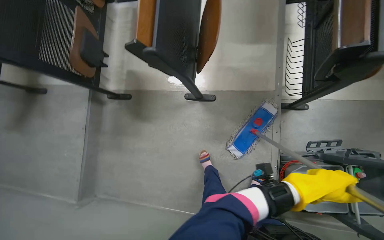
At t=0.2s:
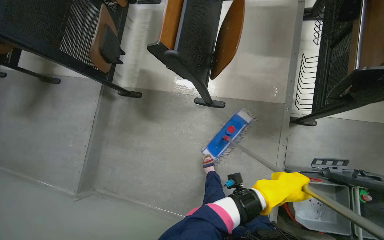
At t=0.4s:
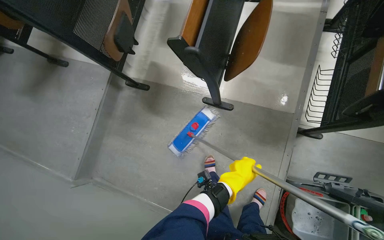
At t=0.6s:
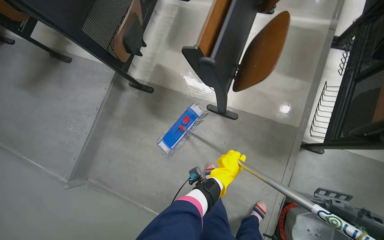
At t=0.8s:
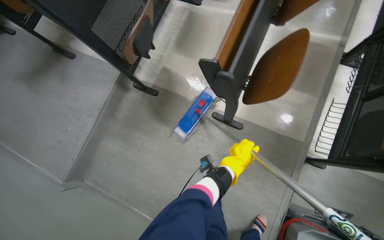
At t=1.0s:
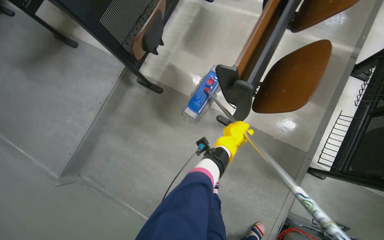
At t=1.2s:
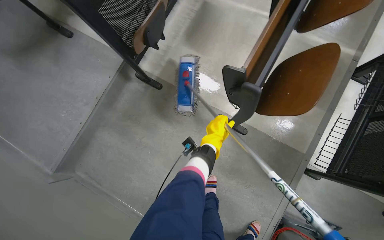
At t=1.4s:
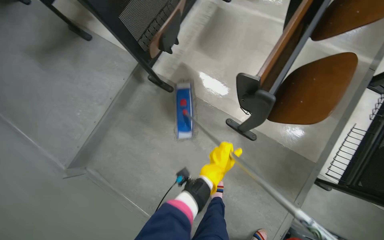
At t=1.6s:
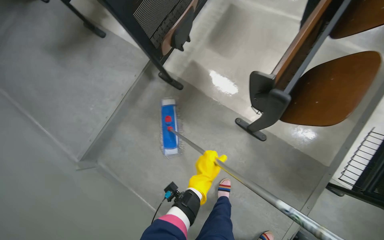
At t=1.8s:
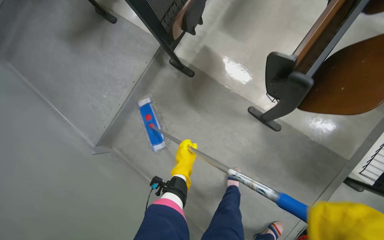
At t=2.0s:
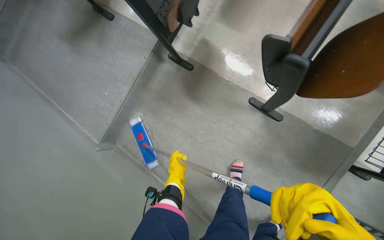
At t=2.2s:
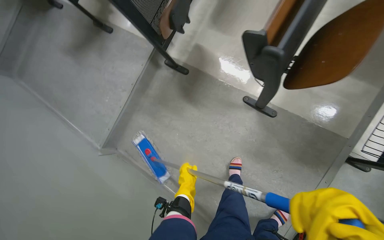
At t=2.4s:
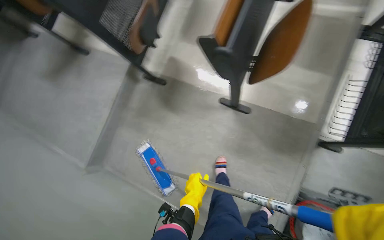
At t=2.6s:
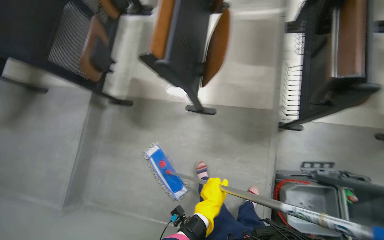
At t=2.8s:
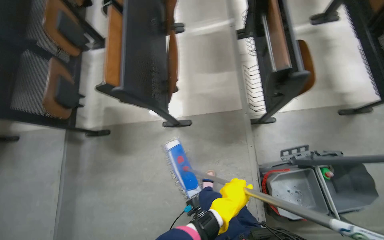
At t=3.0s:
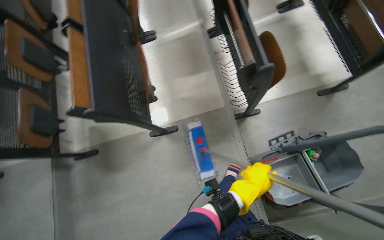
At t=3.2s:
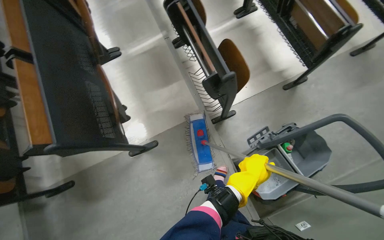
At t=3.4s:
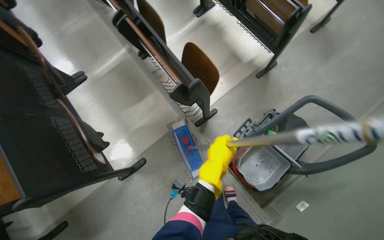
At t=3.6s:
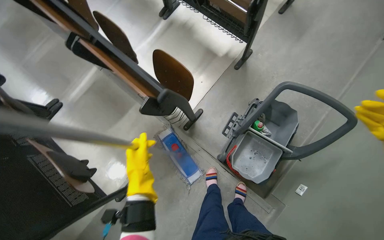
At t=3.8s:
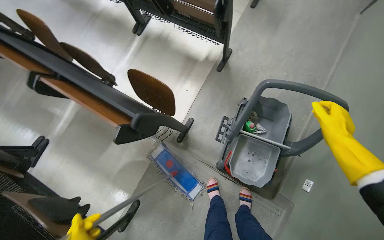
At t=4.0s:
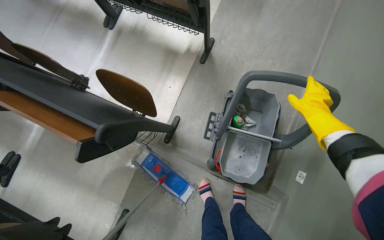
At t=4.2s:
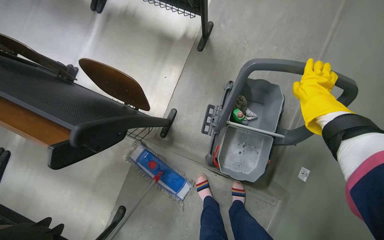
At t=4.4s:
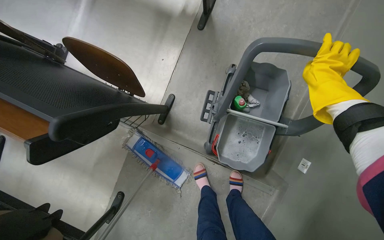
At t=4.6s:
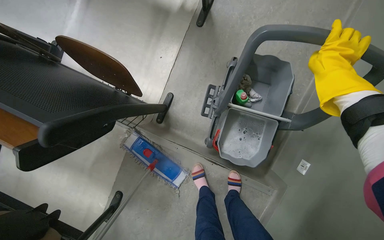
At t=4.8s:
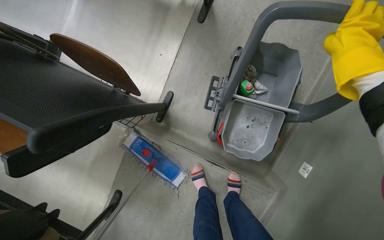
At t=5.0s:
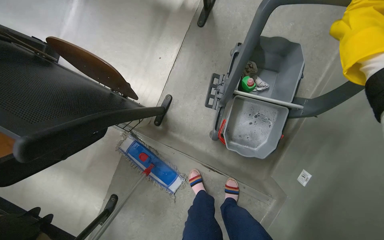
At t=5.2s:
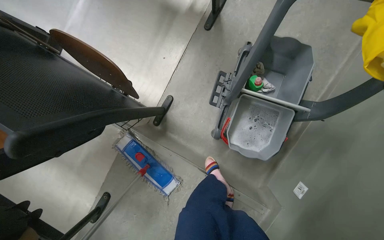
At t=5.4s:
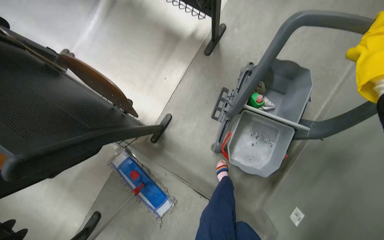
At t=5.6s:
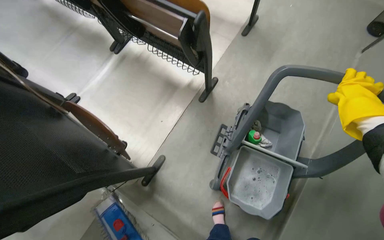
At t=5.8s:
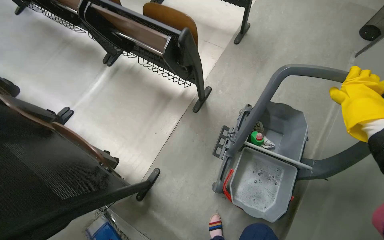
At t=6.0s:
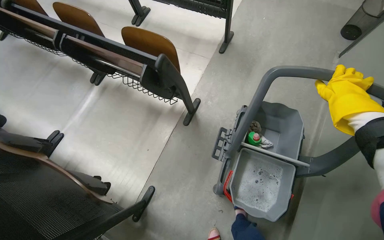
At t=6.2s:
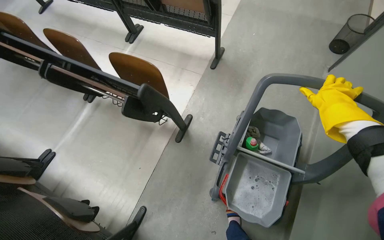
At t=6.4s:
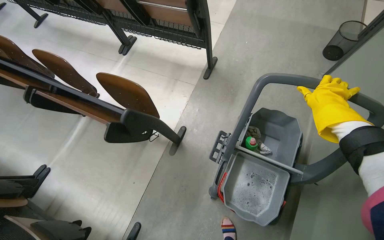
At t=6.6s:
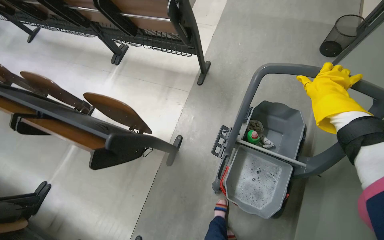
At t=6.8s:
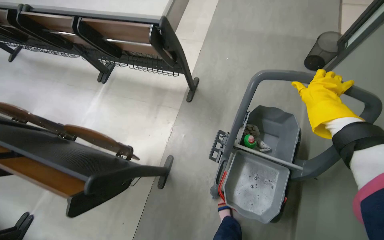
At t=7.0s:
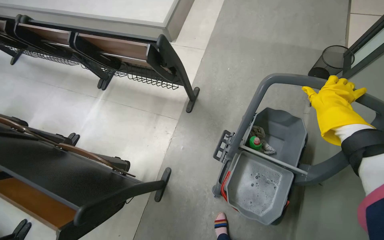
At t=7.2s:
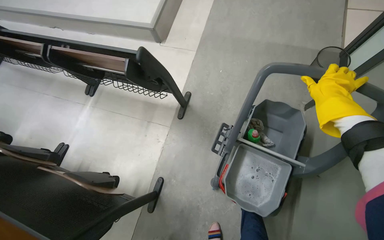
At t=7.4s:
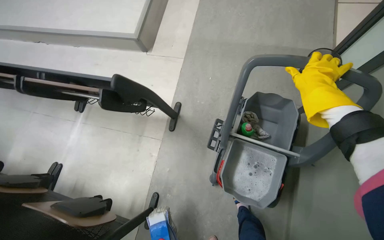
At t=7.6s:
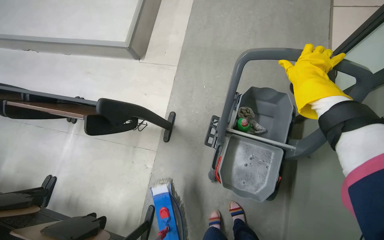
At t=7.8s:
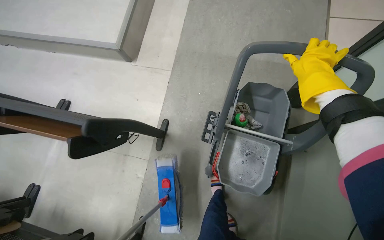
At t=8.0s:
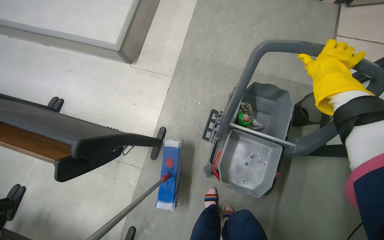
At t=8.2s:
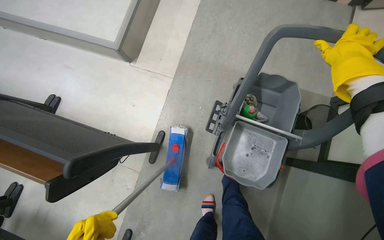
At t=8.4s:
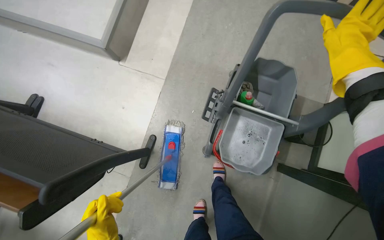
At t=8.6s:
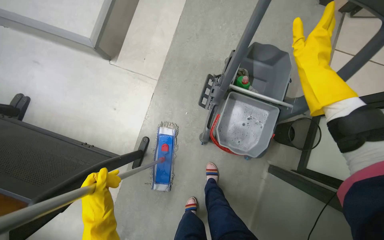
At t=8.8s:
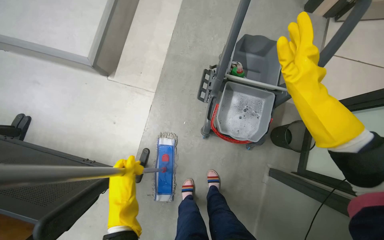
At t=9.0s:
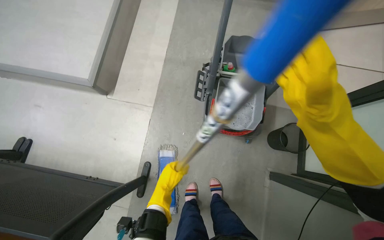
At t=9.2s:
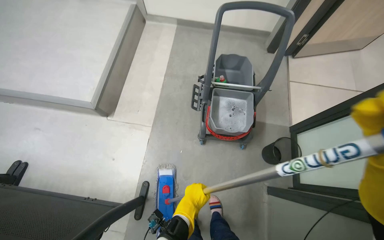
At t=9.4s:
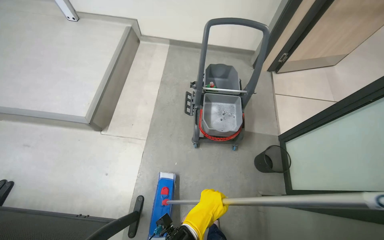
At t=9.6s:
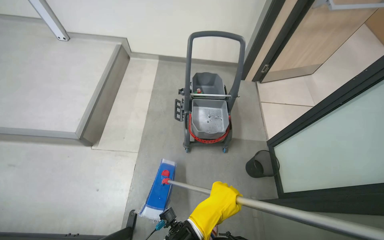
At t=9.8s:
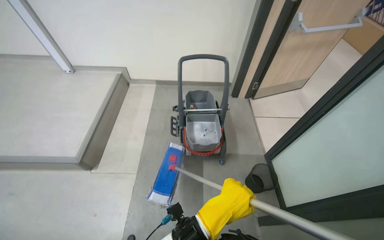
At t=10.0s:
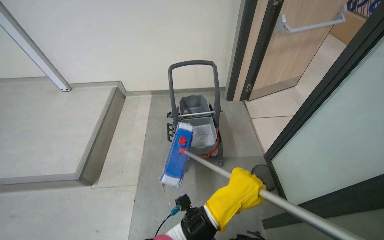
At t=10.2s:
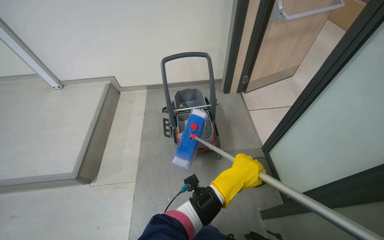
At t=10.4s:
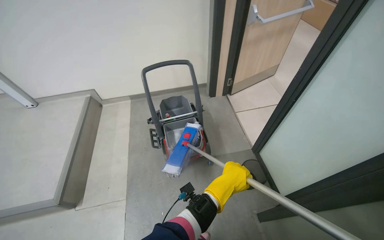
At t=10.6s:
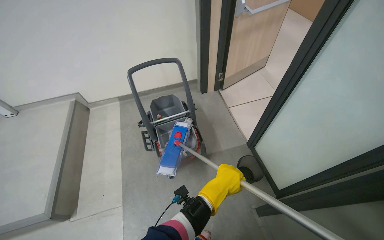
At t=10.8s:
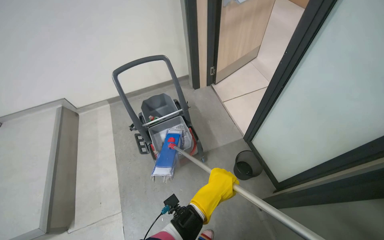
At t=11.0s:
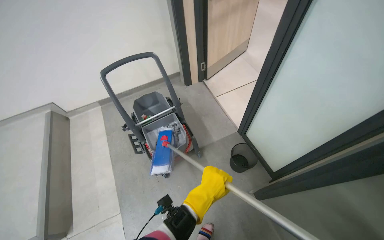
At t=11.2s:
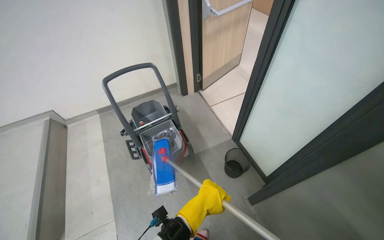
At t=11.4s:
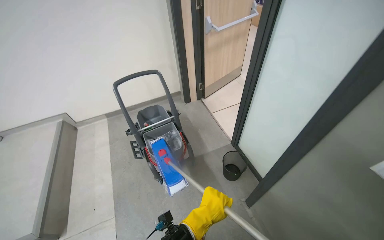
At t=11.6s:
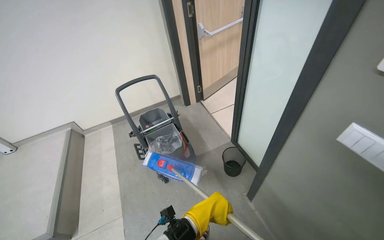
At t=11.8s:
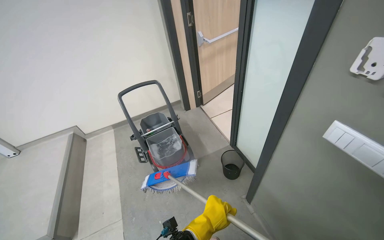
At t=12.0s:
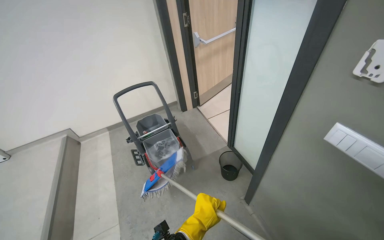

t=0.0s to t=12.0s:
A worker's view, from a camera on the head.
Job: mopping floor.
The whole recording: Mopping lecture hall floor. The worker mops the floor of the lecture hall, moving between rows of seats.
t=0.0s to t=1.6s: The wearer moves about 50 cm. Everything in view rotates approximately 30 degrees clockwise.
t=1.6s to t=3.0s: The head travels about 60 cm. The scene turns about 50 degrees counterclockwise in the picture.
t=3.0s to t=4.4s: The wearer moves roughly 60 cm. The head rotates about 50 degrees to the right.
t=4.4s to t=6.0s: The camera pitches upward, by roughly 25 degrees.
t=6.0s to t=7.6s: The scene turns about 25 degrees counterclockwise in the picture. The right hand moves up the picture, some 15 cm.
t=9.0s to t=10.4s: The wearer moves roughly 90 cm. The camera pitches upward, by about 30 degrees.
t=10.4s to t=12.0s: The left hand travels nearer to the camera and down the picture by roughly 30 cm.

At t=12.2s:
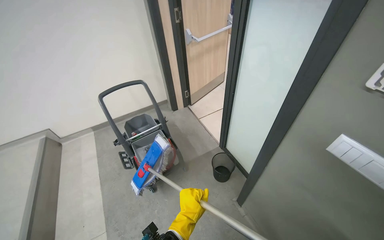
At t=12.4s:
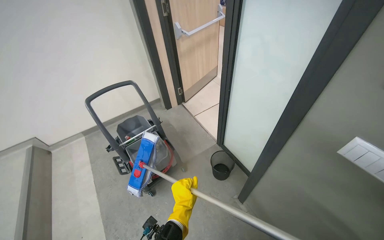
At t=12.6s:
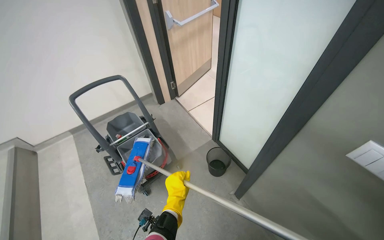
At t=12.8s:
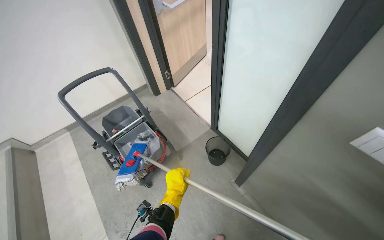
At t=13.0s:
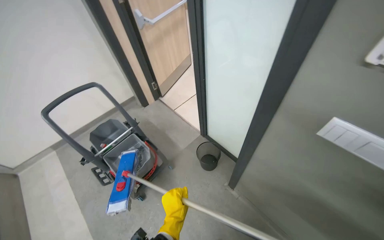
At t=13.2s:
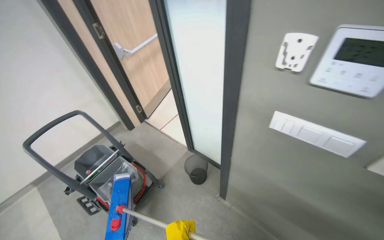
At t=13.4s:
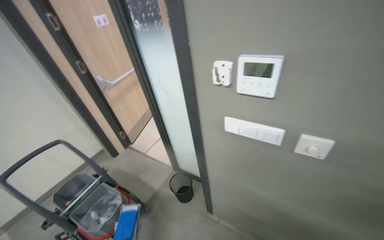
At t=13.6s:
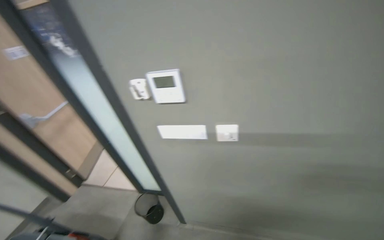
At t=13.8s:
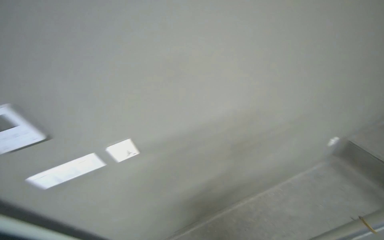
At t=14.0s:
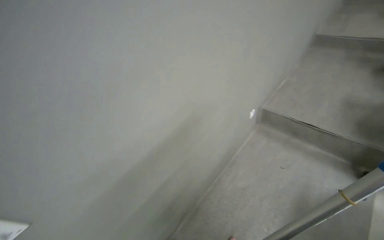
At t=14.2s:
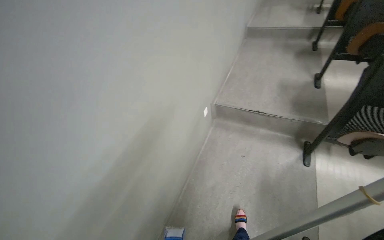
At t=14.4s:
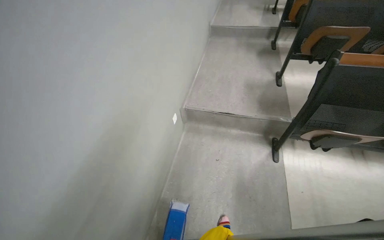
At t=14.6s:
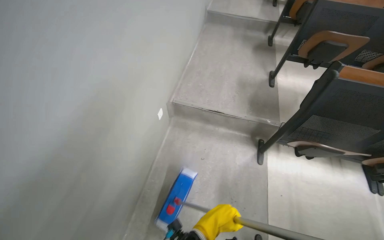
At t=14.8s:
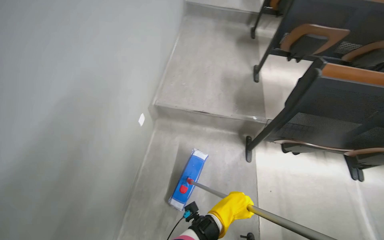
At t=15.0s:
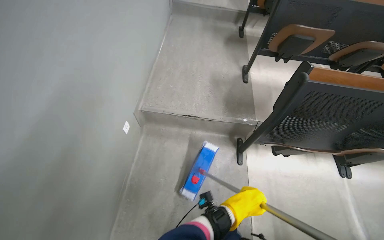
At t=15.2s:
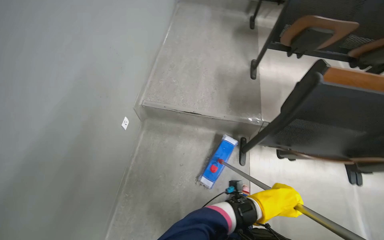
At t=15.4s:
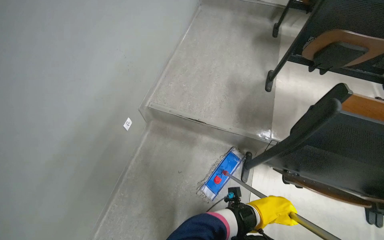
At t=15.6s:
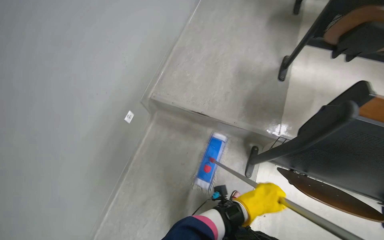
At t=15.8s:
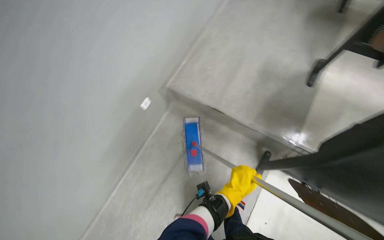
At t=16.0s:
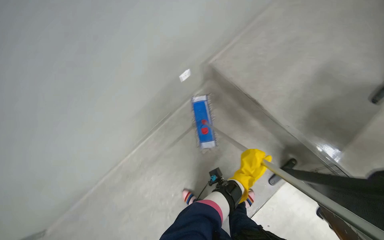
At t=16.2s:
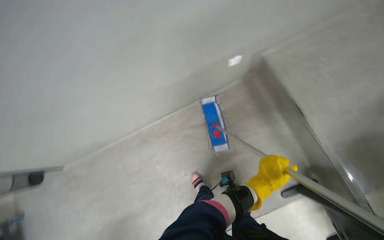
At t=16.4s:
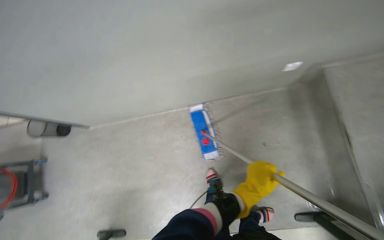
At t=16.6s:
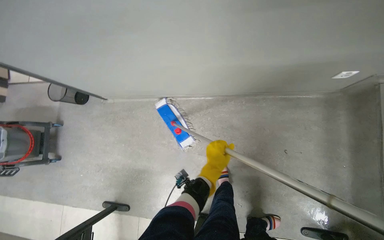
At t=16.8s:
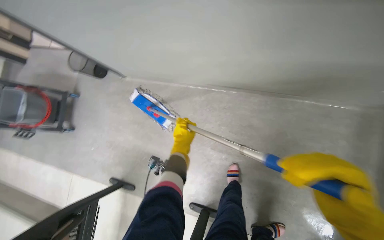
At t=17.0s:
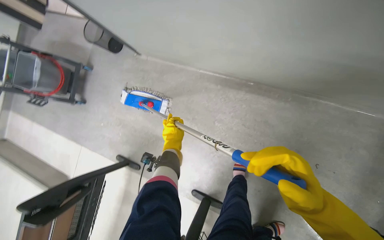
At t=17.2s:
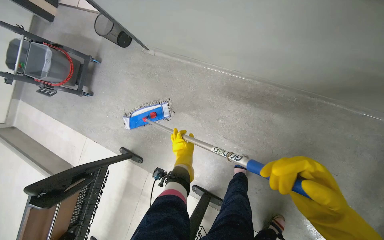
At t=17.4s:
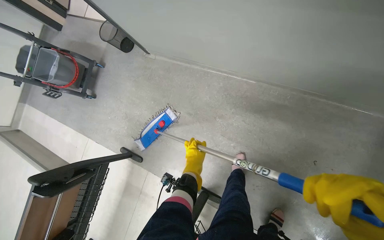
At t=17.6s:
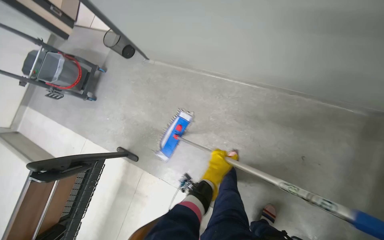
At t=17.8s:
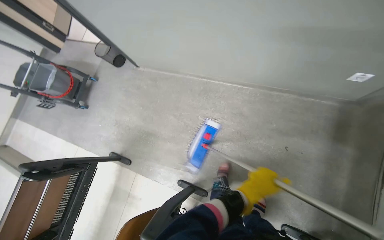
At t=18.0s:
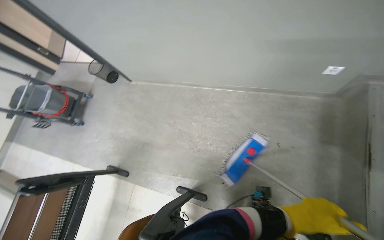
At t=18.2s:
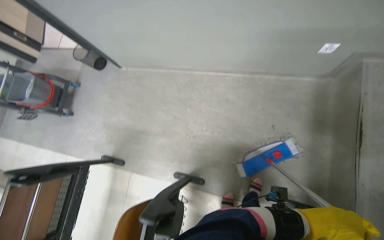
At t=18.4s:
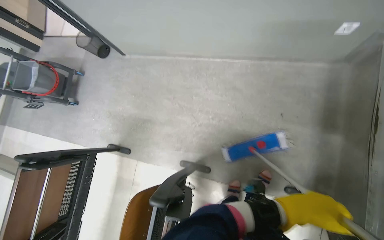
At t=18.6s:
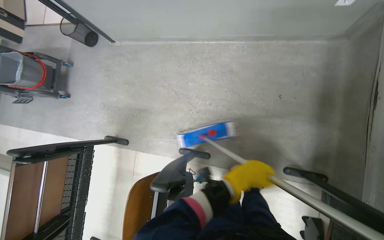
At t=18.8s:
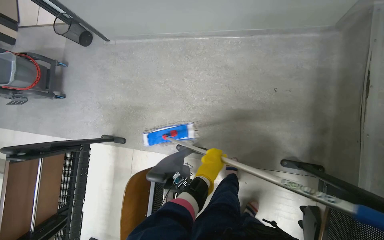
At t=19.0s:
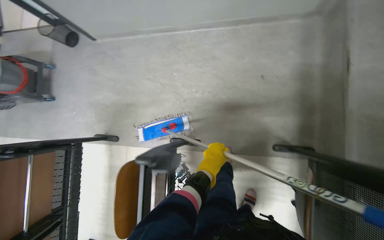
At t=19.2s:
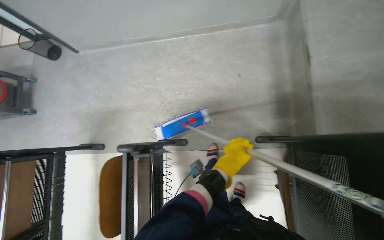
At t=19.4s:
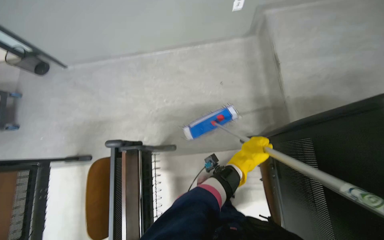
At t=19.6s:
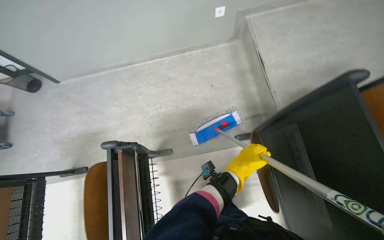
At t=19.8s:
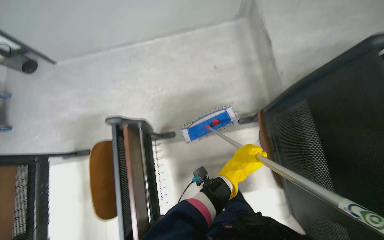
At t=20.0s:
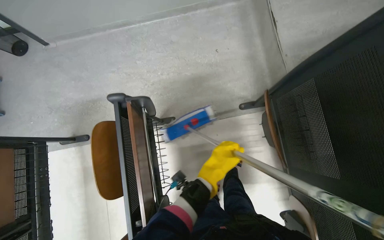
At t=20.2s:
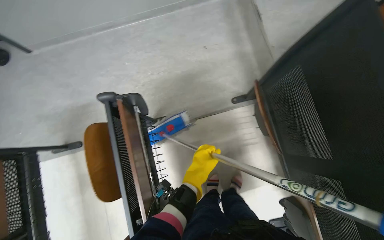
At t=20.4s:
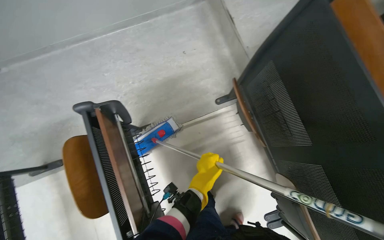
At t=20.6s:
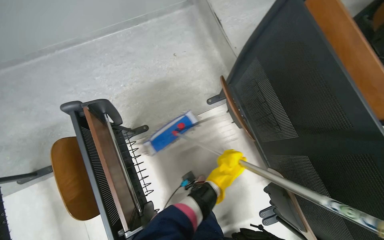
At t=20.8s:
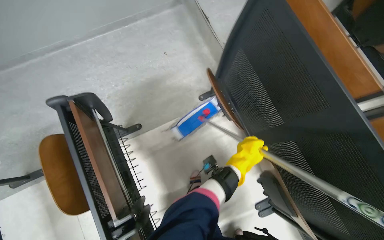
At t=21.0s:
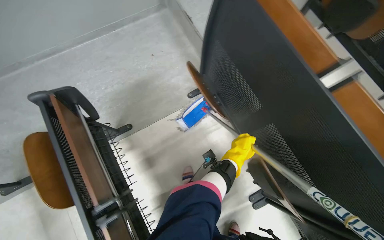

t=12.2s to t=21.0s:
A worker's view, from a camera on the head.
Job: mopping floor.
The whole recording: Mopping lecture hall floor. The worker mops the floor of the lecture hall, moving between rows of seats.
t=12.2s to t=13.6s: The wearer's head swings roughly 50 degrees to the right. The view tilts some 15 degrees upward.
t=13.6s to t=15.2s: The wearer moves some 90 cm. The head turns to the right by about 80 degrees.
t=18.0s to t=19.6s: The head travels some 60 cm. The head turns to the right by approximately 25 degrees.
t=19.6s to t=21.0s: The head turns to the right by approximately 20 degrees. The left hand goes to the left and returns, approximately 15 cm each way.
